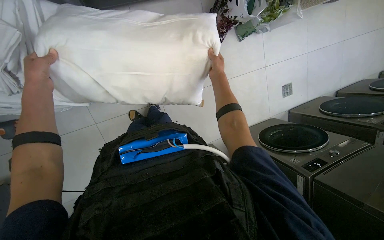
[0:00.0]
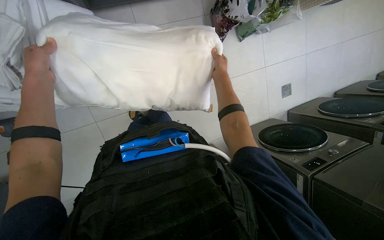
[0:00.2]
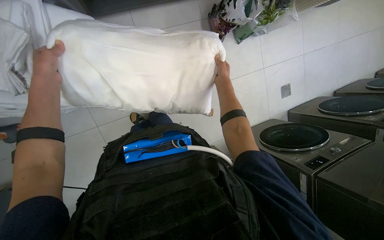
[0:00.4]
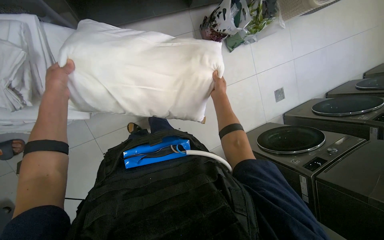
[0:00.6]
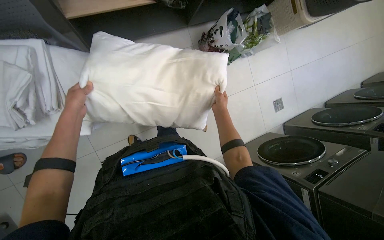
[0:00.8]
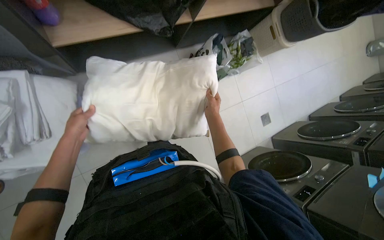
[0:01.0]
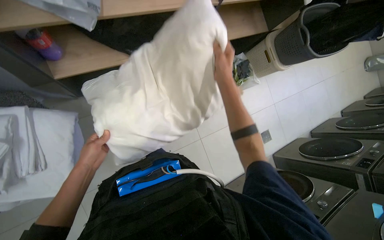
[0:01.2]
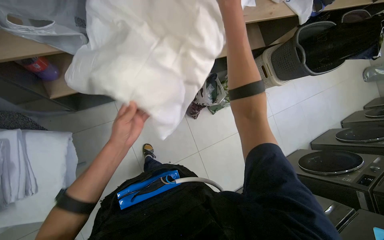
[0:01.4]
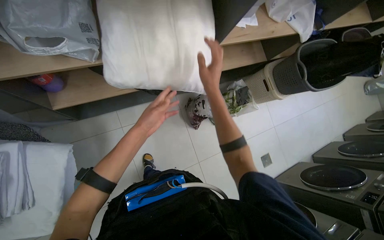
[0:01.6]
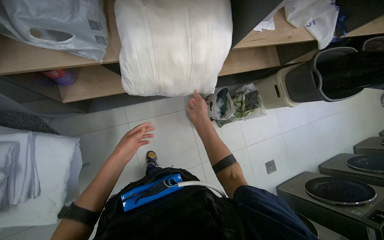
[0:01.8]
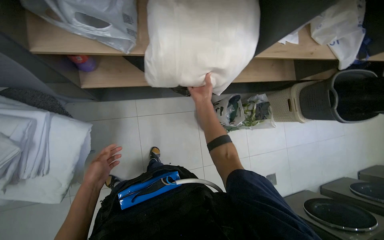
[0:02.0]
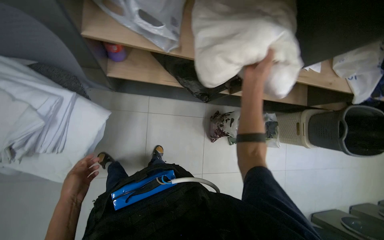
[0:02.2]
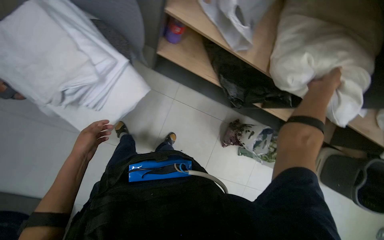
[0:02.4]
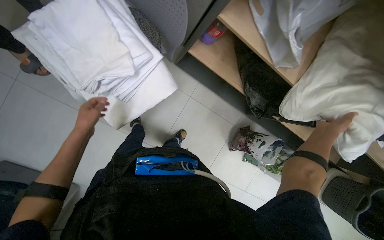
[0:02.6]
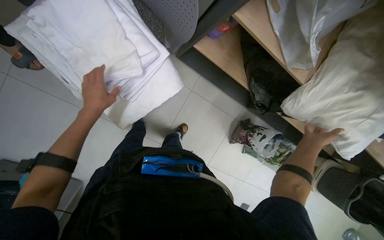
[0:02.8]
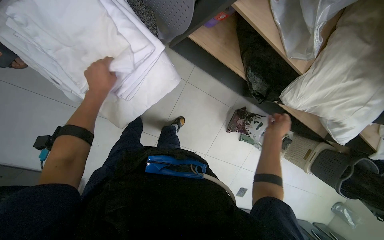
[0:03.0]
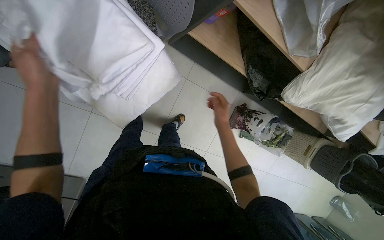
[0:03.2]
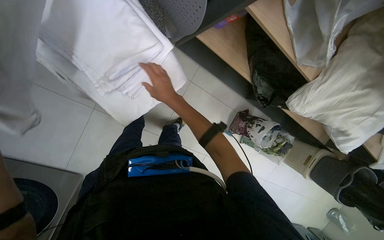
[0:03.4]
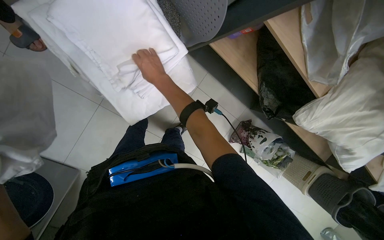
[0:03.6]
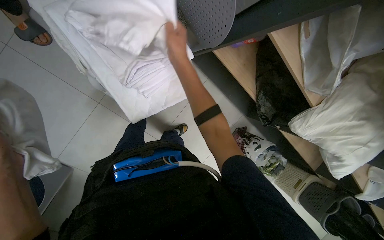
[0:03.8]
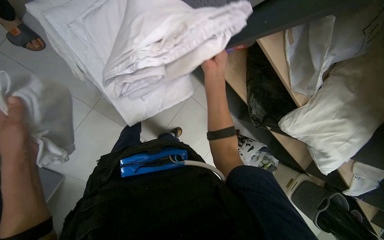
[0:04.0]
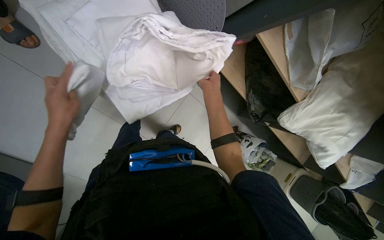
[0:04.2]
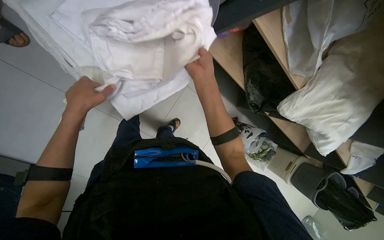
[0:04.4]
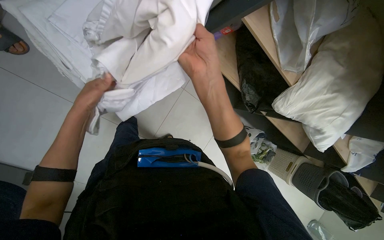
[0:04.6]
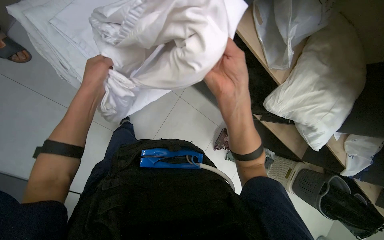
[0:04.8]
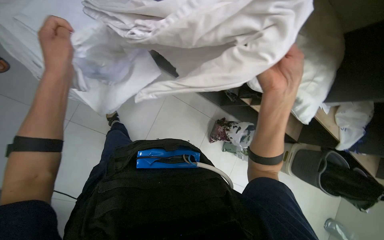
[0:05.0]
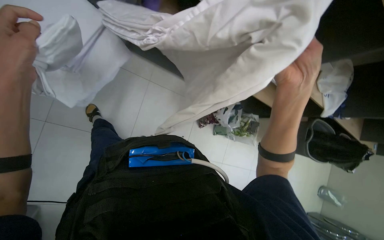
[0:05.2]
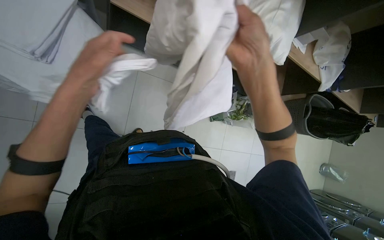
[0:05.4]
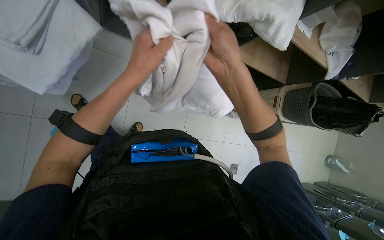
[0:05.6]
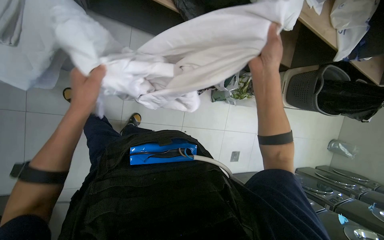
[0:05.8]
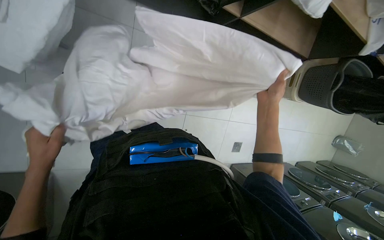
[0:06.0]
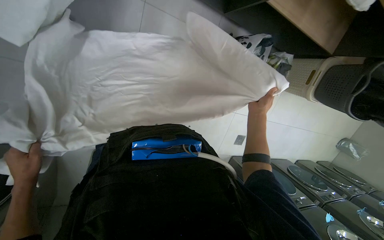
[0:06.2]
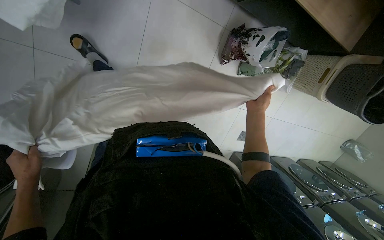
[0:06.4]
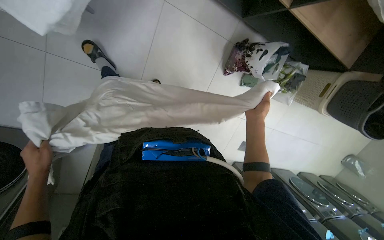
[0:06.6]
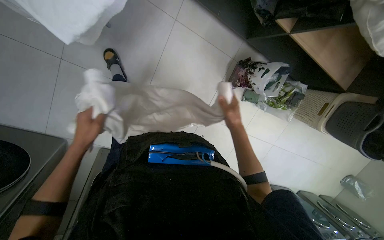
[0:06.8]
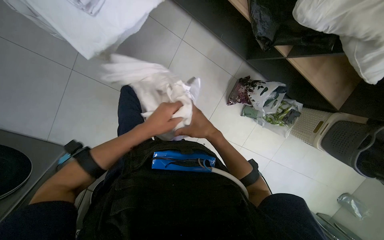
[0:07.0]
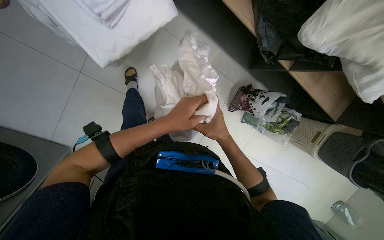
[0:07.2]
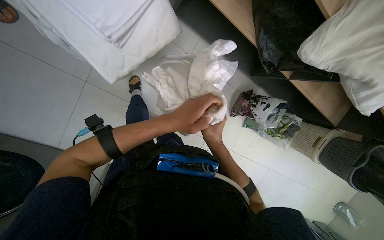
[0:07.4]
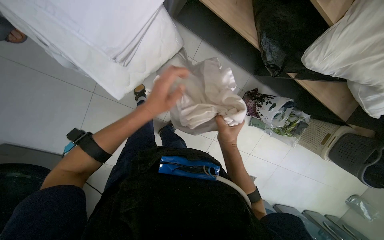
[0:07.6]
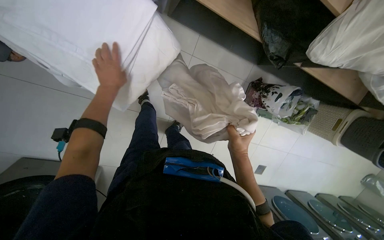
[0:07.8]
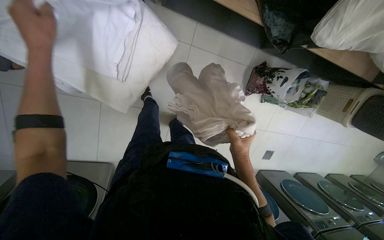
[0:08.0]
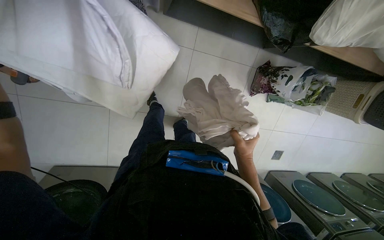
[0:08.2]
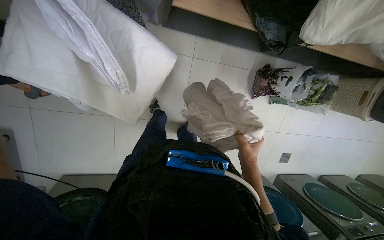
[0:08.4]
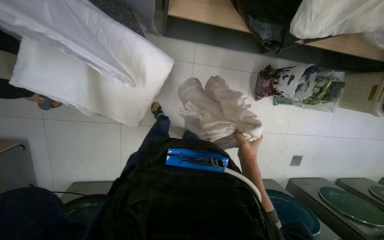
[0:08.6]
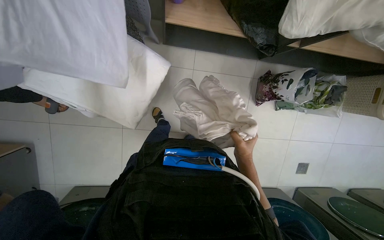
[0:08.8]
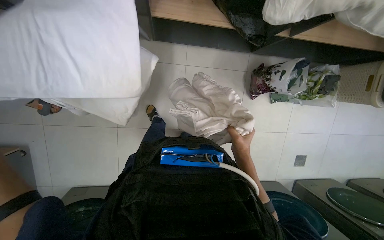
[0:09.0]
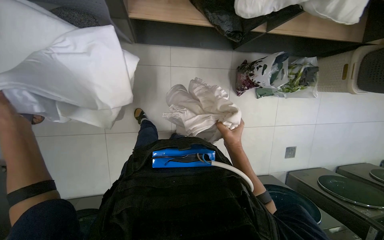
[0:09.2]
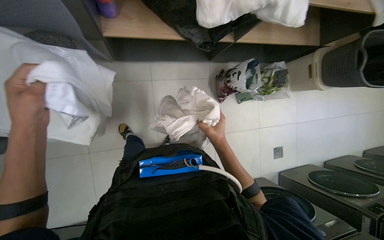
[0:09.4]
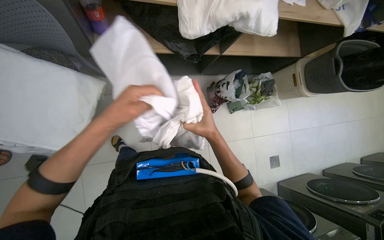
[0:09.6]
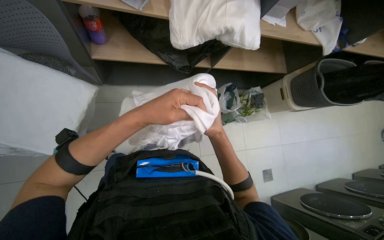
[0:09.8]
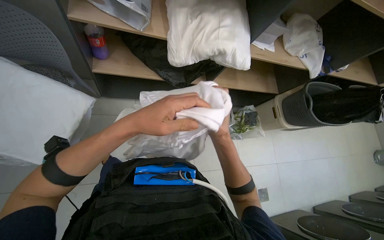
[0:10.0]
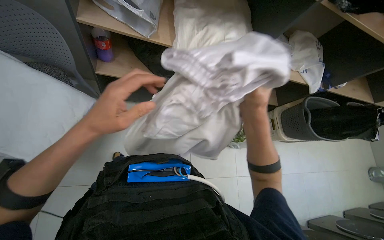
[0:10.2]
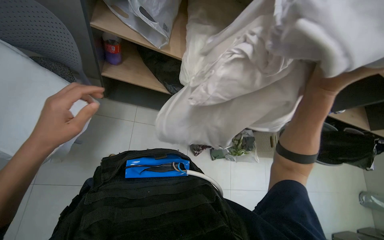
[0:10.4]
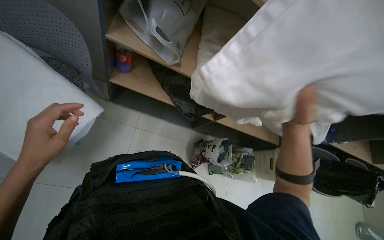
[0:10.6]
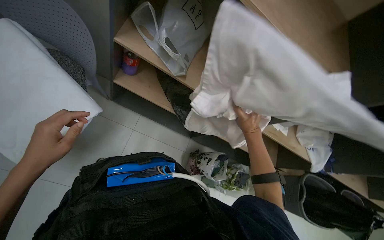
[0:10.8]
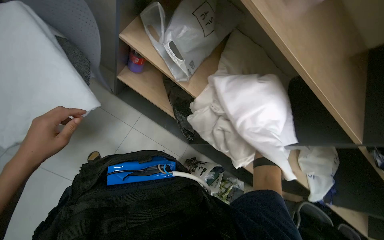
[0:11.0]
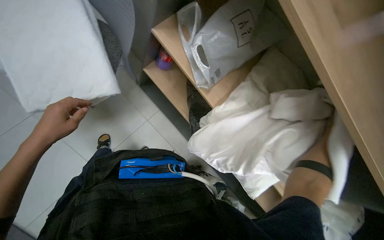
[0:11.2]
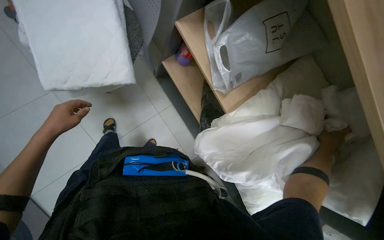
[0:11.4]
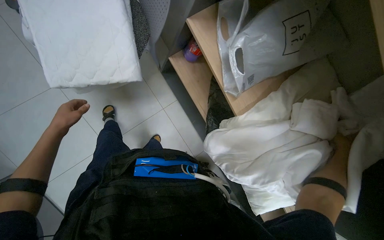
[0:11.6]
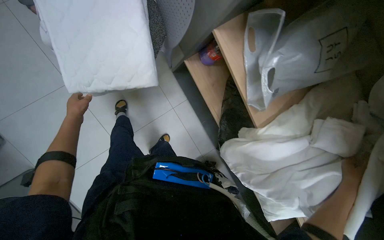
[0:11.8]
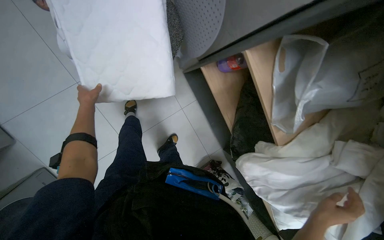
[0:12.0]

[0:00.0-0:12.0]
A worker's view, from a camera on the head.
Job: managing laundry.
The whole recording: Folding and organizing linens. The worker folds and organizes various white linens and quilted items, placing them on shelves and laying them out on the floor.
0:00.0 to 0:01.6: The camera pitches upward, by some 30 degrees. The right hand travels nearer to the camera and back again, some 40 cm each way. Meanwhile the left hand is displaced to the right by some 30 cm.
0:01.6 to 0:03.0: The scene rotates clockwise by roughly 45 degrees.
0:03.0 to 0:04.4: The right hand travels to the left, up the picture and nearer to the camera by roughly 40 cm.
0:04.4 to 0:06.0: The right hand moves left and right over about 20 cm, changing direction 2 times.
0:06.0 to 0:07.6: The right hand goes roughly 30 cm to the left. The left hand is displaced up the picture and to the right by some 20 cm.
0:07.6 to 0:09.0: The right hand is displaced to the right by approximately 10 cm.
0:09.0 to 0:10.4: The camera pitches upward, by some 30 degrees. The right hand goes nearer and farther, approximately 30 cm each way, reversing 2 times.
0:10.4 to 0:12.0: The head turns to the left by some 55 degrees. The view tilts roughly 15 degrees upward.

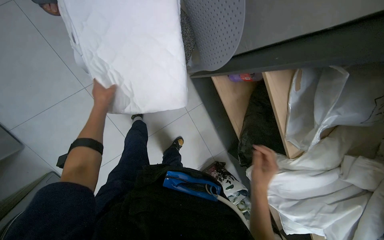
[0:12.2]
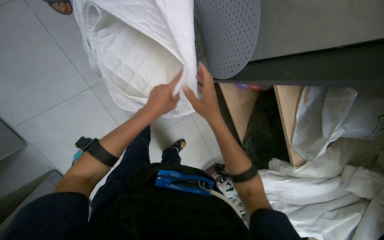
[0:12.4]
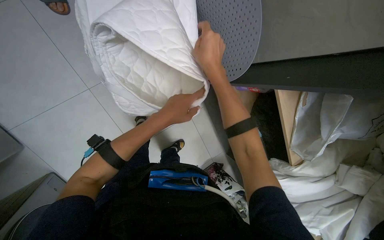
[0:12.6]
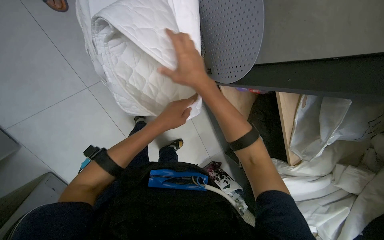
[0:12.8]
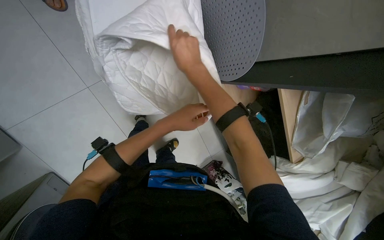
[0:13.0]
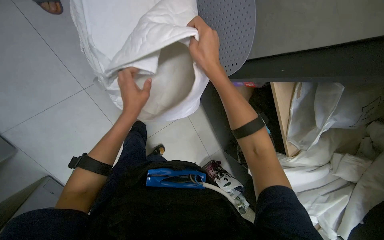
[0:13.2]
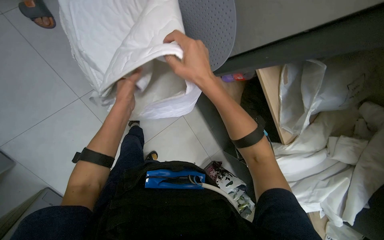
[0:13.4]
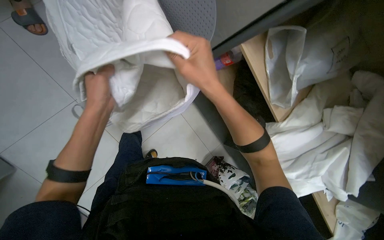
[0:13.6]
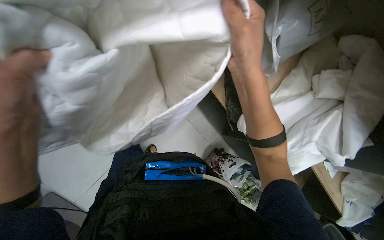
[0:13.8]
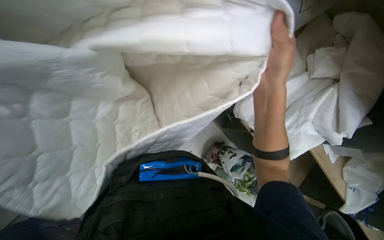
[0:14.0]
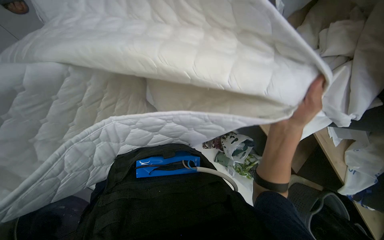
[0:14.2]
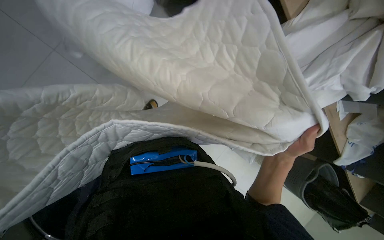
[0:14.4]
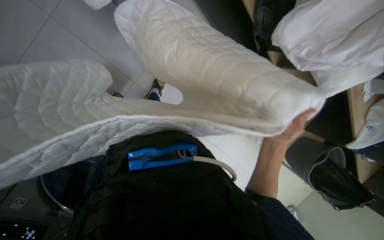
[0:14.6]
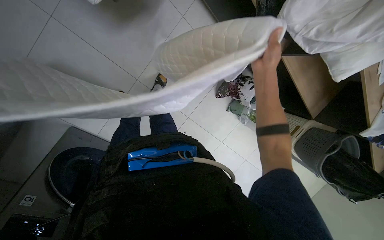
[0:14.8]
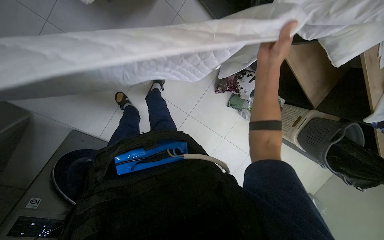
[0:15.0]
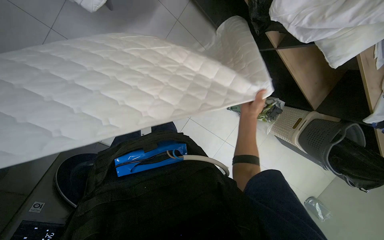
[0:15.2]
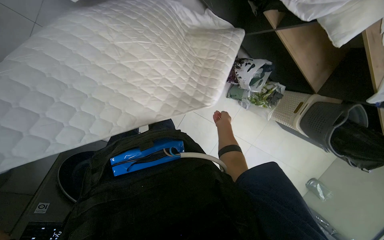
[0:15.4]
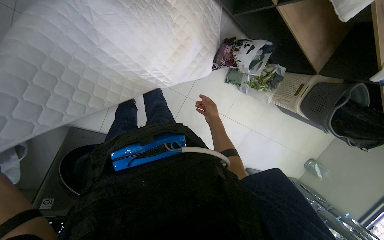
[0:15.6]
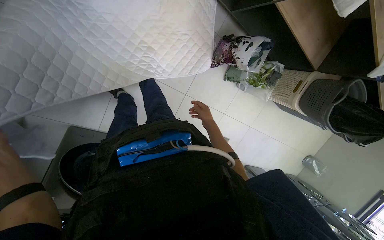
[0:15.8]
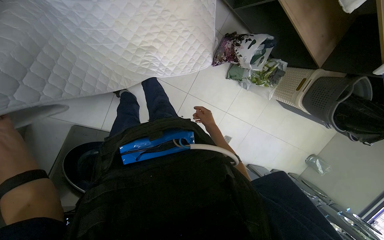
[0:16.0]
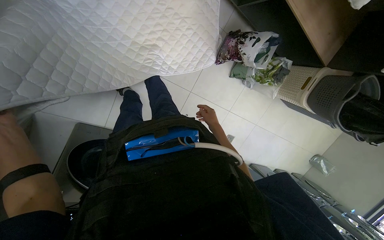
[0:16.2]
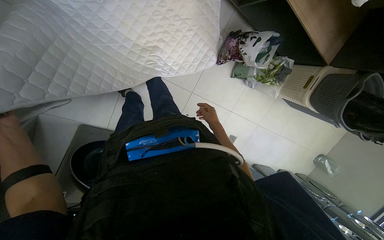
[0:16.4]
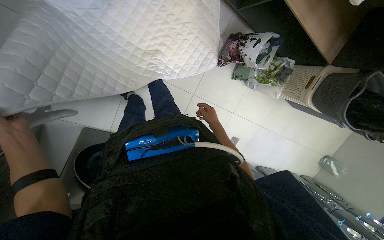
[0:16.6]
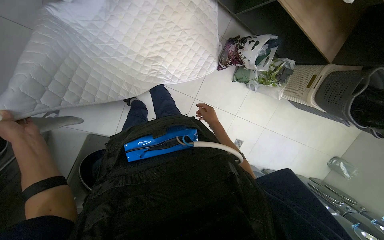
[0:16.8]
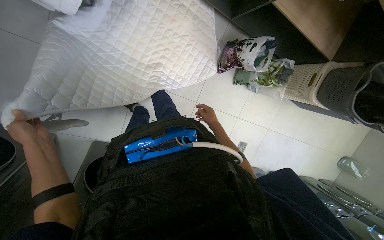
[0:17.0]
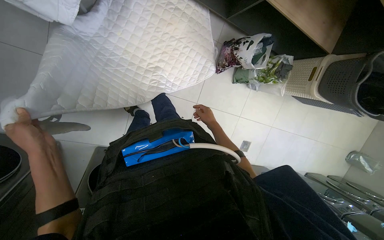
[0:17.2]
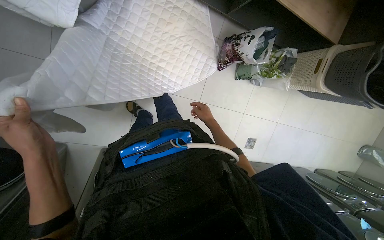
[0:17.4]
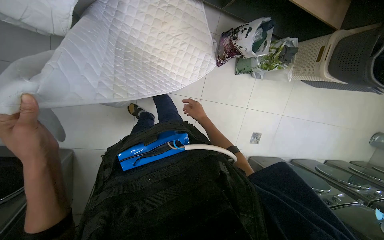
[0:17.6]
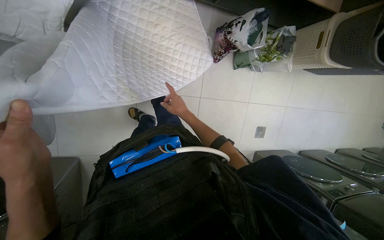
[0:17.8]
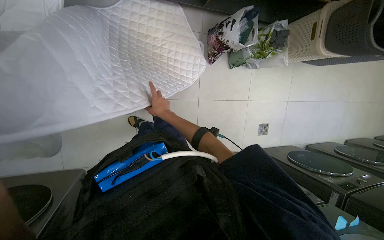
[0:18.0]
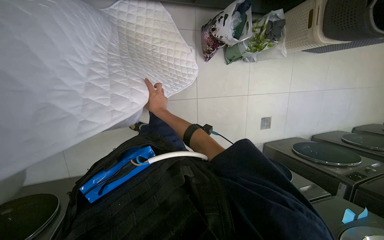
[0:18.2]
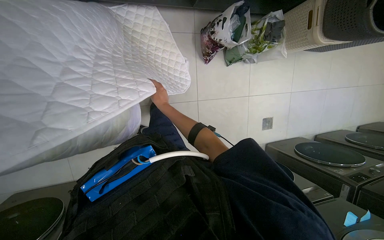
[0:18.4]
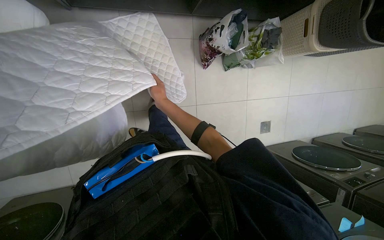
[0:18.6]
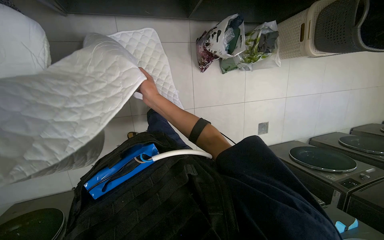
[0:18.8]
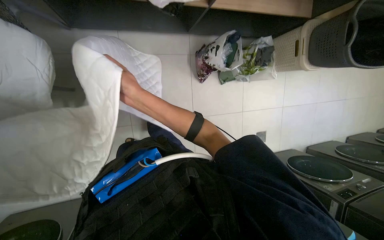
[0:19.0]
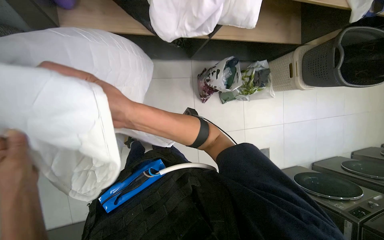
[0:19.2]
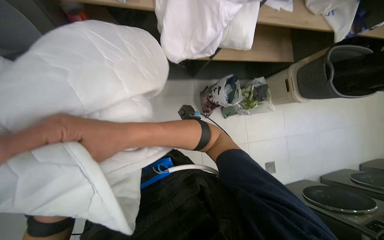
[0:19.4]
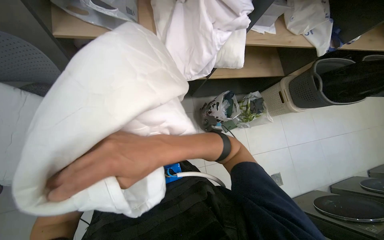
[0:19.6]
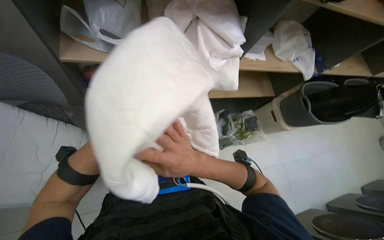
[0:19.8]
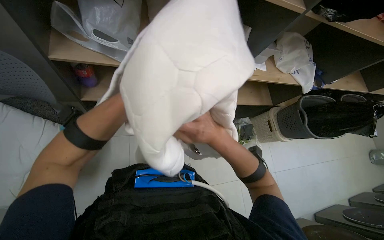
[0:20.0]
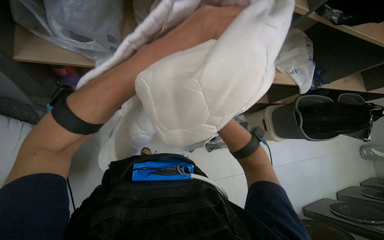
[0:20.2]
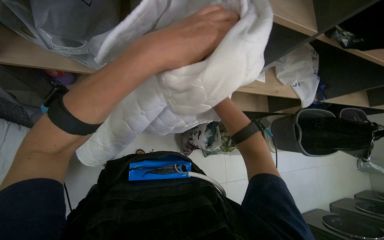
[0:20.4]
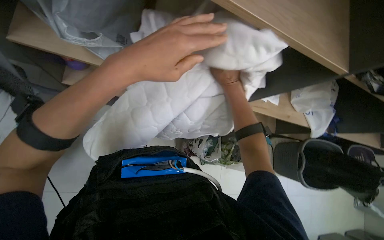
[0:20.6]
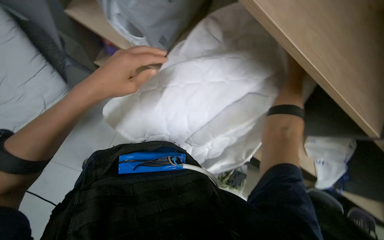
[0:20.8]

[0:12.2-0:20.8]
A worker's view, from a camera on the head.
Job: managing laundry.
The whole recording: Folding and organizing linens. The worker folds and organizes various white linens and quilted items, placing them on shelves and laying them out on the floor.
0:12.2 to 0:13.6: The left hand heads nearer to the camera, covering approximately 15 cm, and travels to the right and back again, about 15 cm each way. The right hand goes some 35 cm nearer to the camera, up the picture and to the left.
0:13.6 to 0:15.0: The view tips downward by about 25 degrees. The right hand goes about 40 cm farther from the camera and to the right, and moves approximately 40 cm down the picture and comes back.
0:15.0 to 0:16.6: The right hand moves farther from the camera and down the picture, roughly 40 cm.
0:16.6 to 0:18.0: The right hand is displaced to the left and nearer to the camera by about 20 cm.
0:18.0 to 0:19.4: The camera pitches upward, by roughly 20 degrees. The right hand shifts approximately 40 cm nearer to the camera.
0:19.4 to 0:20.8: Everything in view rotates approximately 35 degrees clockwise.
